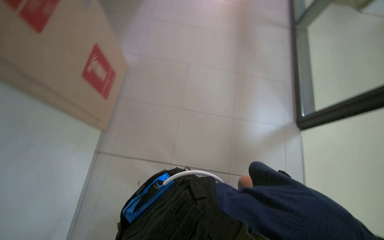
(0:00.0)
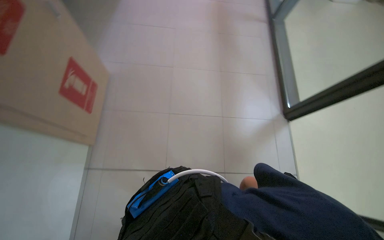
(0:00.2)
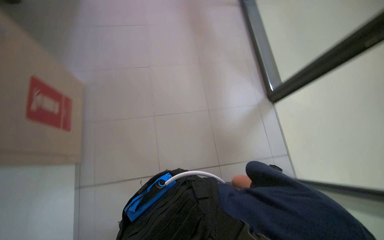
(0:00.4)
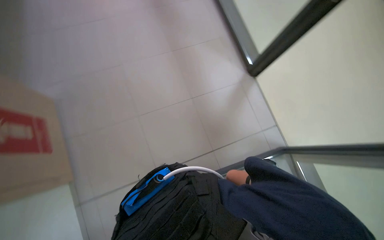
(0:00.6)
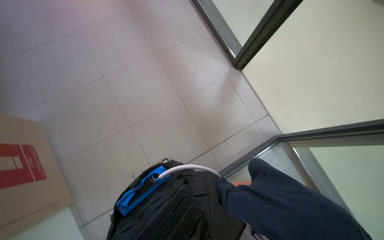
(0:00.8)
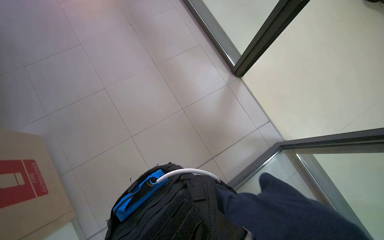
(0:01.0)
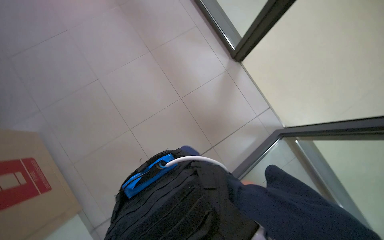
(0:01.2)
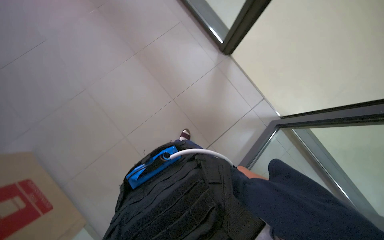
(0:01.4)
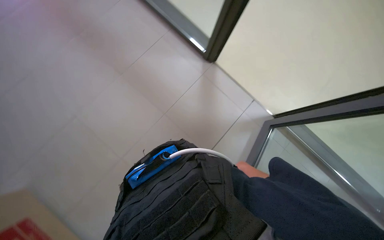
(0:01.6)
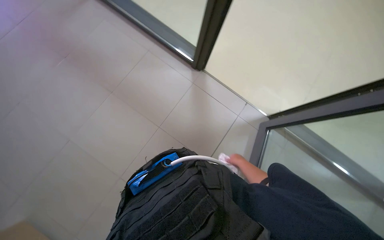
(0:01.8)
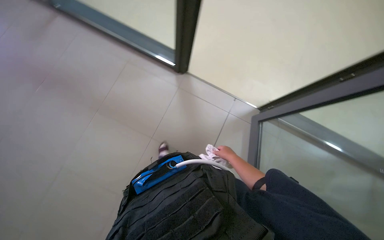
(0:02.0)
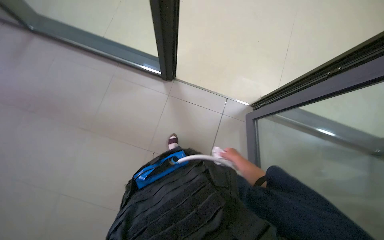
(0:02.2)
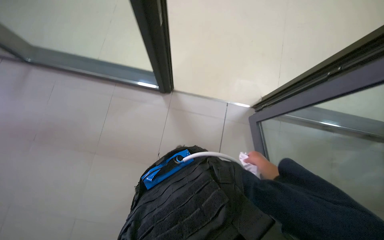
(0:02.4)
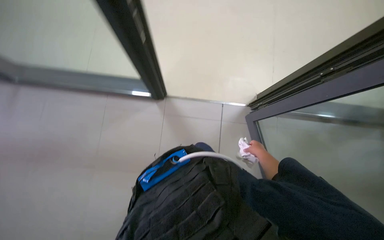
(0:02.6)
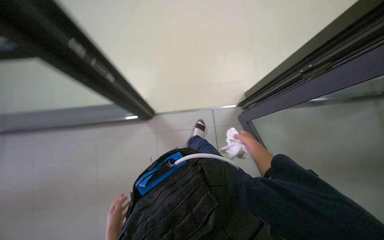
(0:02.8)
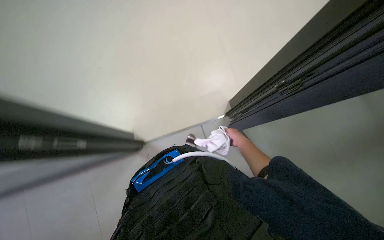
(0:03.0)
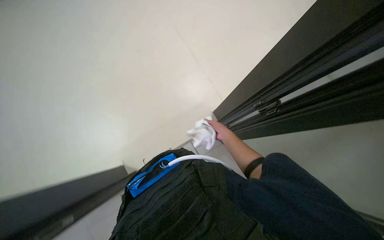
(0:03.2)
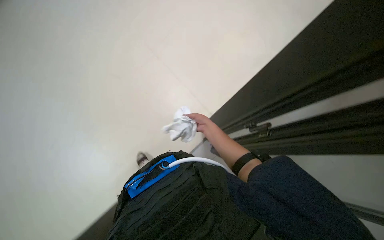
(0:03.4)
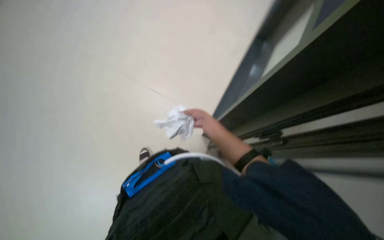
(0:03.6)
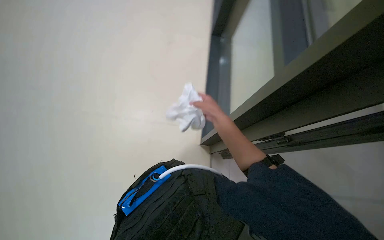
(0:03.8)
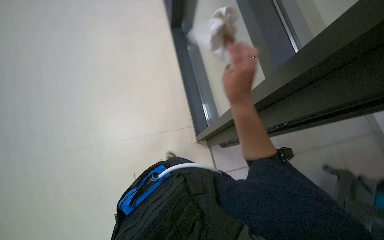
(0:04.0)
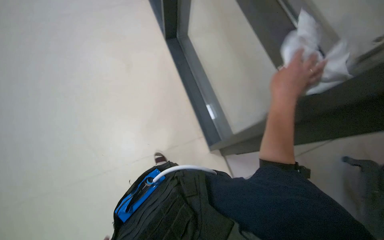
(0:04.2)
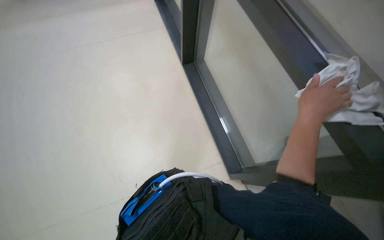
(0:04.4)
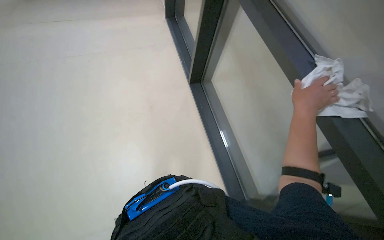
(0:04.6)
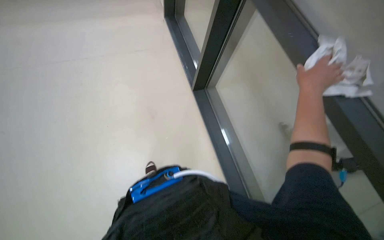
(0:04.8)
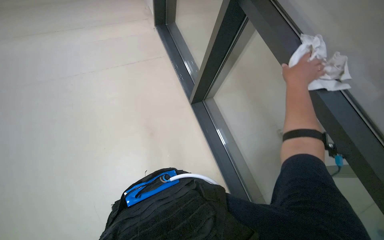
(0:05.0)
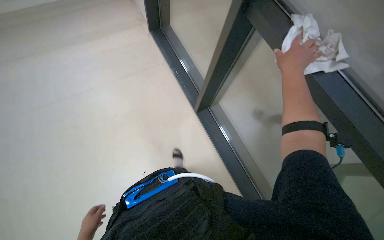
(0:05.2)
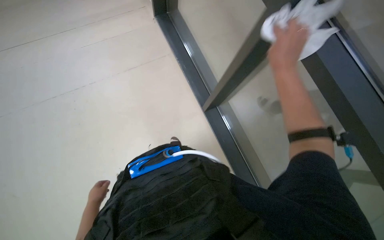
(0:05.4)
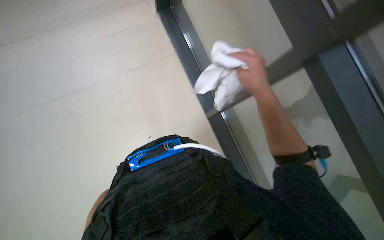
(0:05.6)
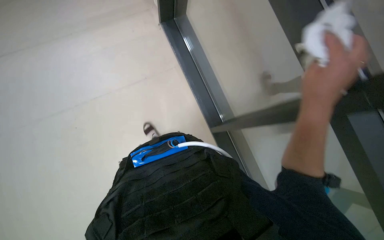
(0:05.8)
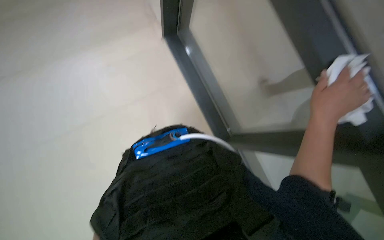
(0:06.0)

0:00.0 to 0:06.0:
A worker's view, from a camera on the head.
Job: cleaning windows.
The whole recording: Wiping glass door. The worker wipes the glass door with a cloth.
0:00.0 to 0:01.6: The camera is carried some 50 cm. The head turns to the right by roughly 55 degrees. The wearer looks about 15 degrees further downward.
0:01.6 to 0:03.0: The scene turns roughly 35 degrees counterclockwise in the picture.
0:03.0 to 0:04.4: The view tips upward by roughly 15 degrees. The right hand heads nearer to the camera, to the right and up the picture, covering approximately 25 cm.

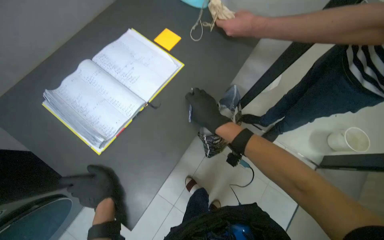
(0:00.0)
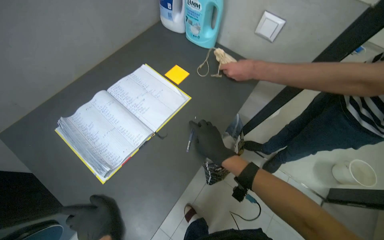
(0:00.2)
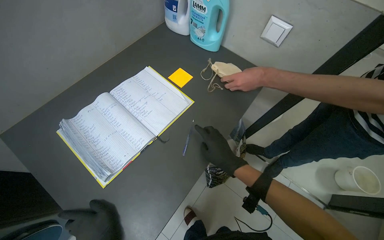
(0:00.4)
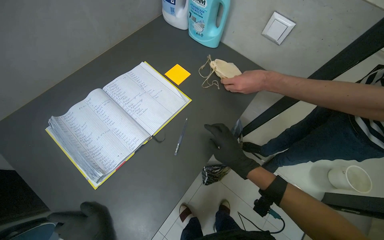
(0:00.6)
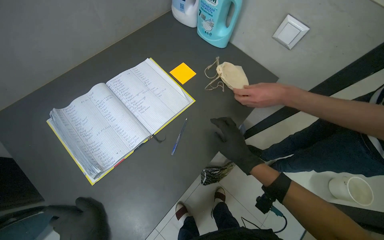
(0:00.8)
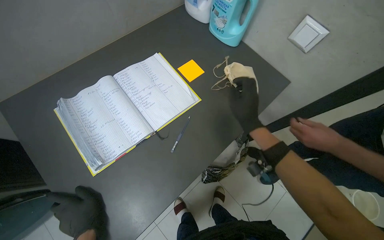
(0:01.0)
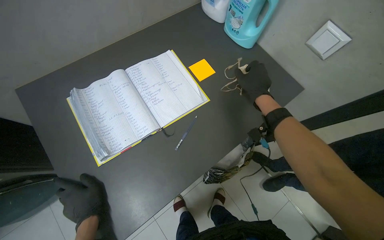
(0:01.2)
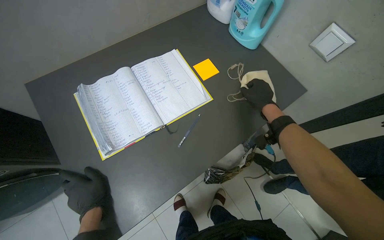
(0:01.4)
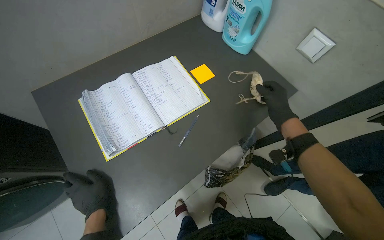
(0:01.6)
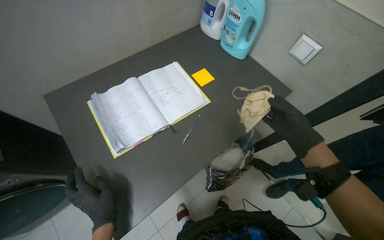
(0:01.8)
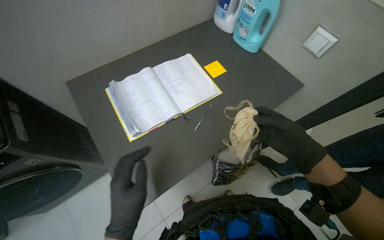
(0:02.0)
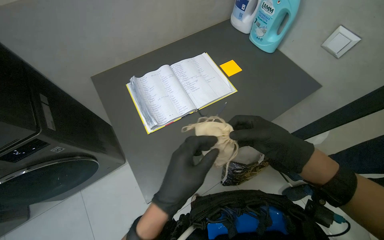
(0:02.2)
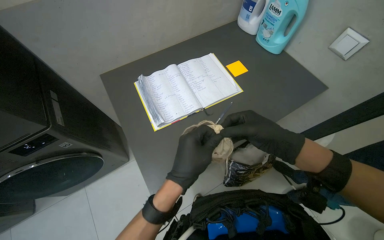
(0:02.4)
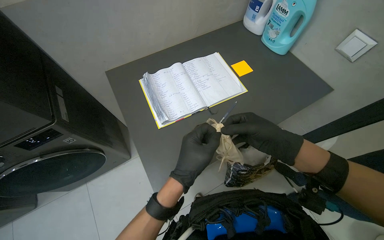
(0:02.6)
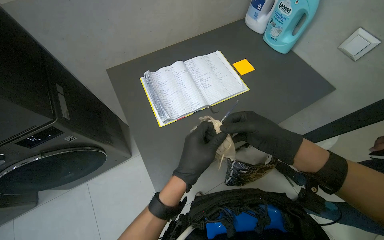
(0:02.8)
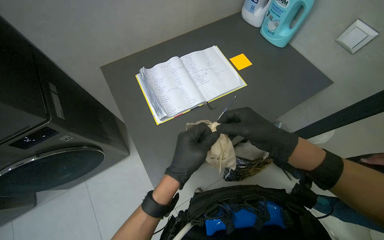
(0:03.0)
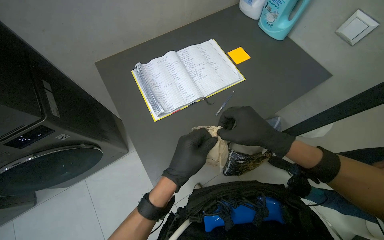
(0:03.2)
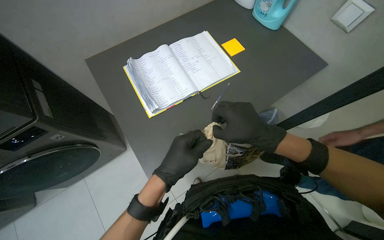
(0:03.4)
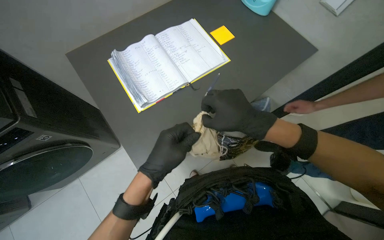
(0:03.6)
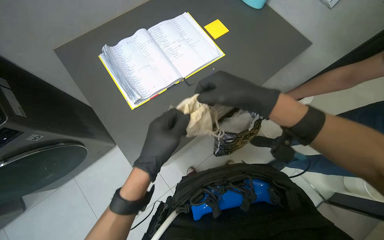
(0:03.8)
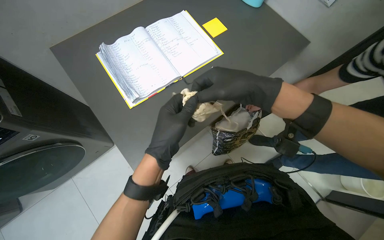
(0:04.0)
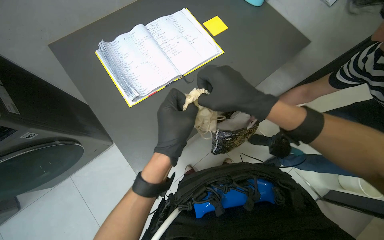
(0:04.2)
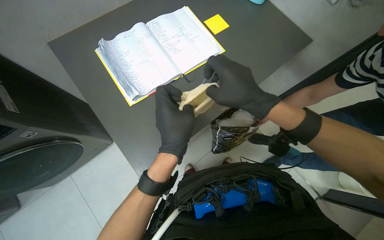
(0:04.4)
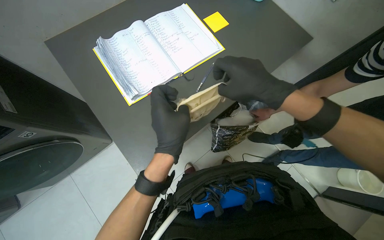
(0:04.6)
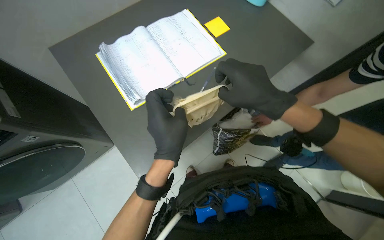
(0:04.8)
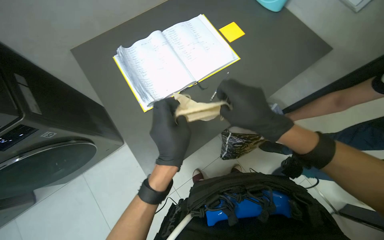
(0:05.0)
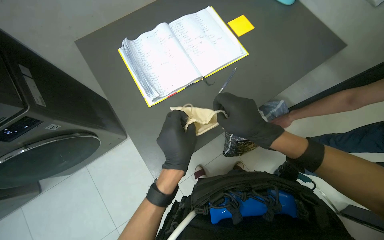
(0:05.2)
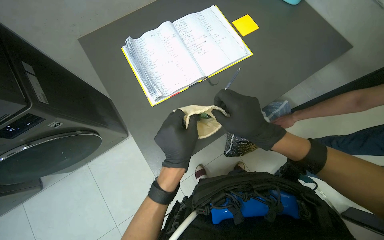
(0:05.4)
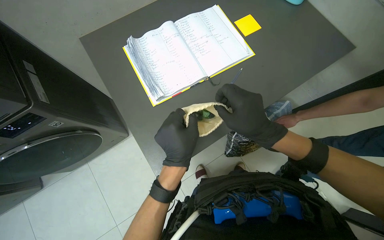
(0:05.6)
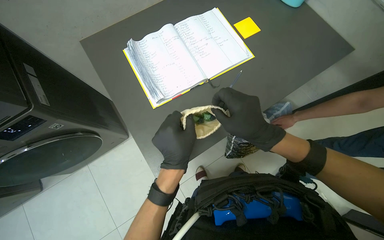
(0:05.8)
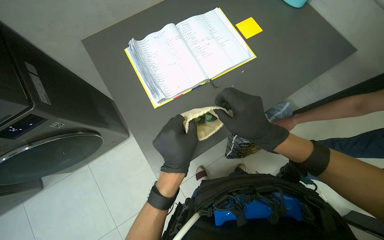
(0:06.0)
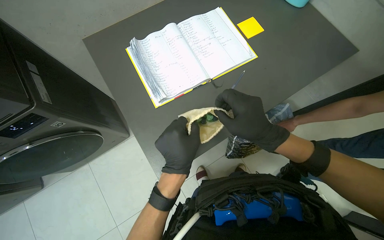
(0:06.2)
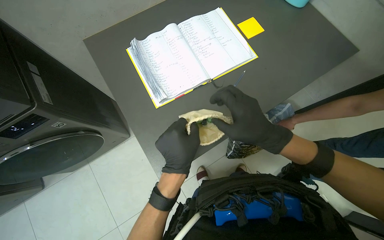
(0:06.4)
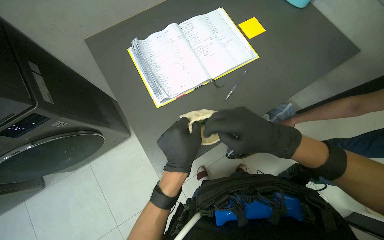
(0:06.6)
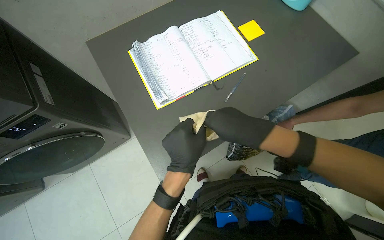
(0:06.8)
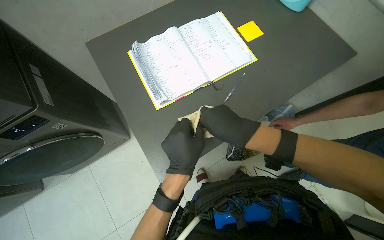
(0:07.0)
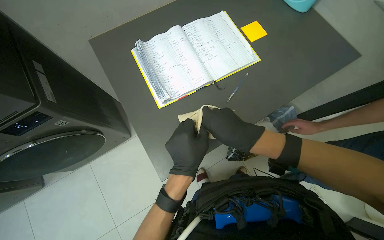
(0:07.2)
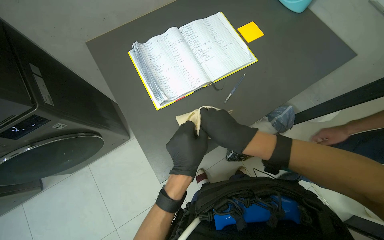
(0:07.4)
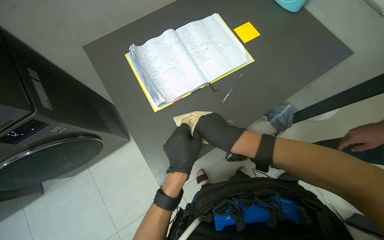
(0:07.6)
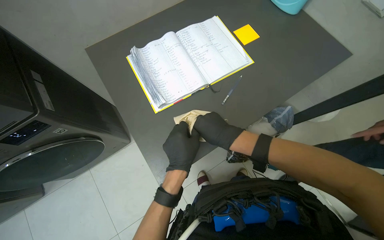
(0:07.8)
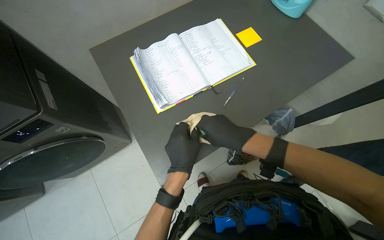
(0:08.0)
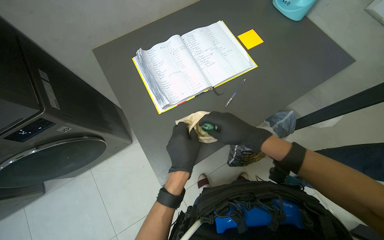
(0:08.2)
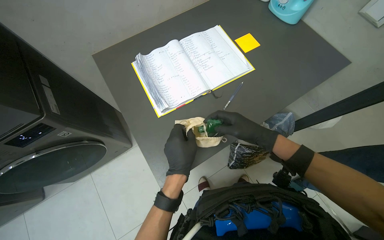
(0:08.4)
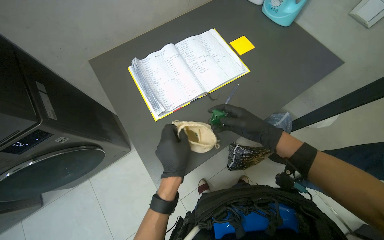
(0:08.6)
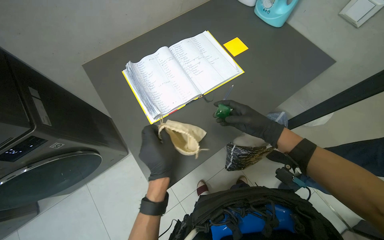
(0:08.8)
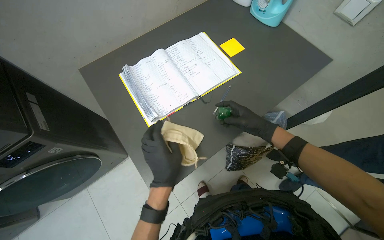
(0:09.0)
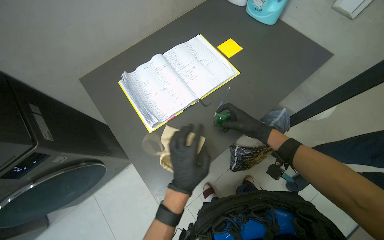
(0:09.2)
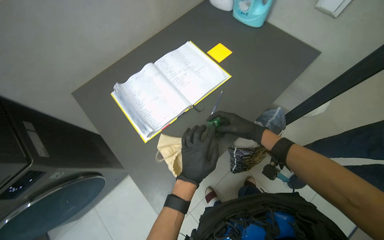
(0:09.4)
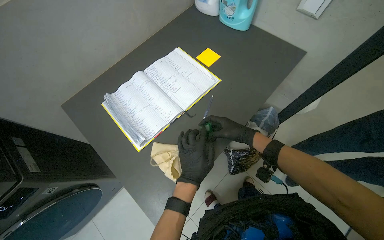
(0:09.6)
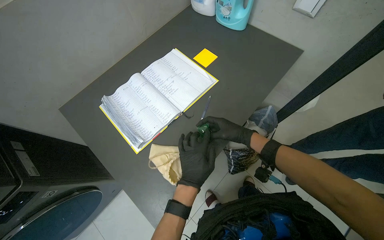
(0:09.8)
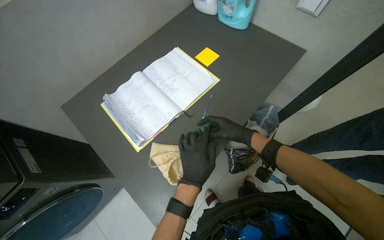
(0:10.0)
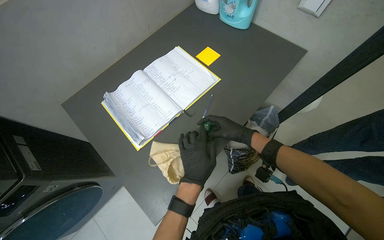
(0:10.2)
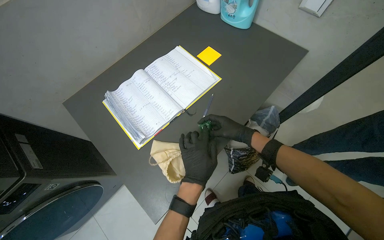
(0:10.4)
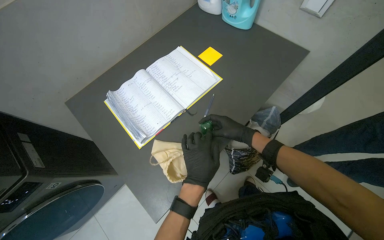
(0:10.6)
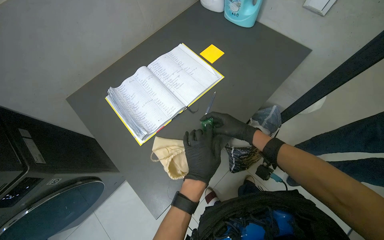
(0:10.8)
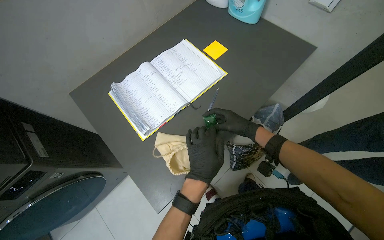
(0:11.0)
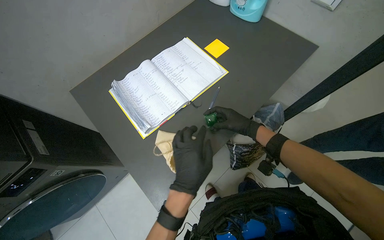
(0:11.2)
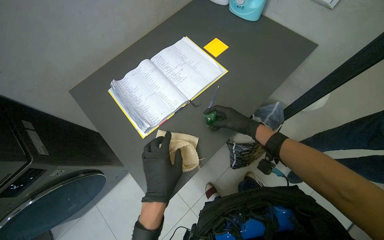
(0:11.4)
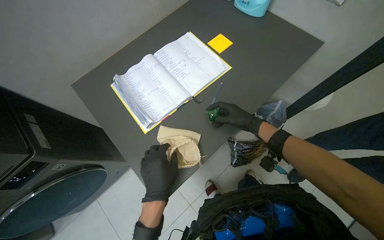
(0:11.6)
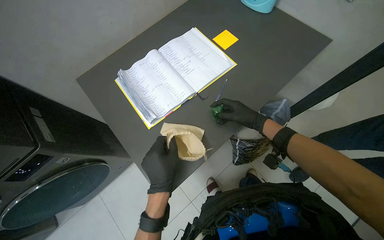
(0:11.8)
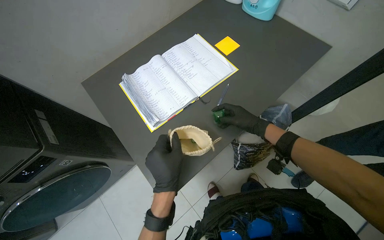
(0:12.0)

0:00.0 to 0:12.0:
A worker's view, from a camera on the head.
Job: organizing items.
The whole recording: Examining item from bag. The worker examines a small green item taken from a bag.
0:01.6 to 0:03.0: The left hand moves nearer to the camera and to the right, some 15 cm; the right hand heads to the left, nearer to the camera and down the picture, covering approximately 40 cm.
0:03.0 to 0:06.0: The hands make small movements and keep their place.
0:06.0 to 0:07.6: The hands are busy where they are.
0:07.6 to 0:09.0: The right hand shifts some 15 cm to the right.
0:09.0 to 0:10.4: The left hand heads to the right, covering approximately 10 cm.
0:10.4 to 0:12.0: The left hand shifts roughly 15 cm to the left and nearer to the camera.

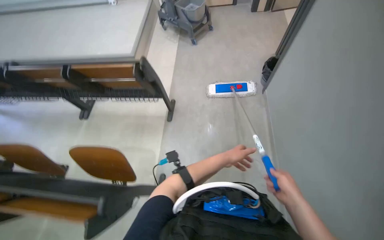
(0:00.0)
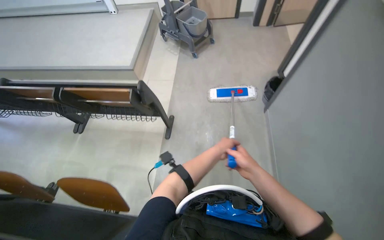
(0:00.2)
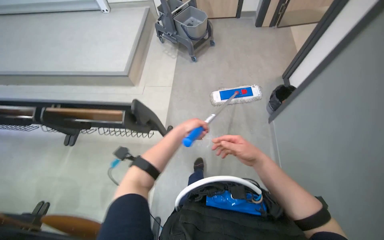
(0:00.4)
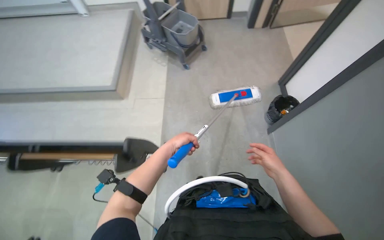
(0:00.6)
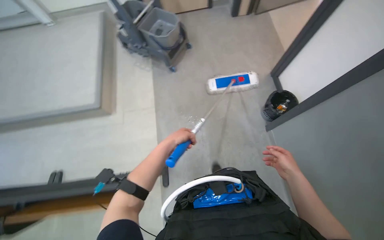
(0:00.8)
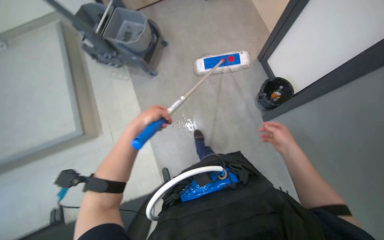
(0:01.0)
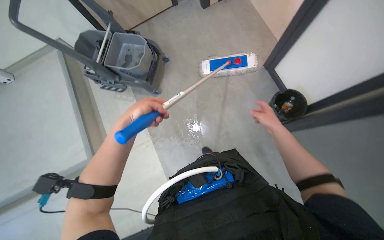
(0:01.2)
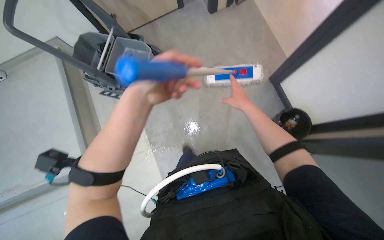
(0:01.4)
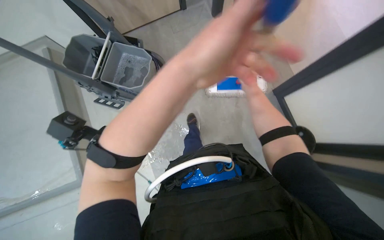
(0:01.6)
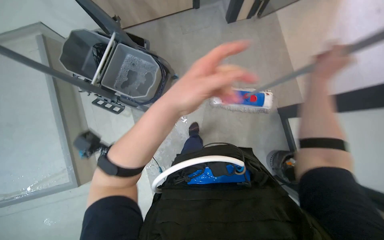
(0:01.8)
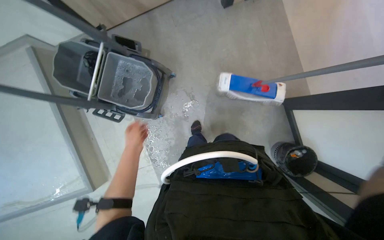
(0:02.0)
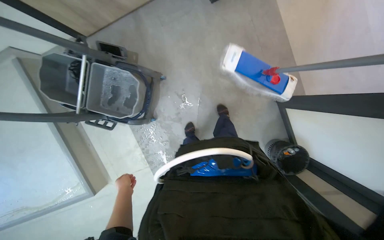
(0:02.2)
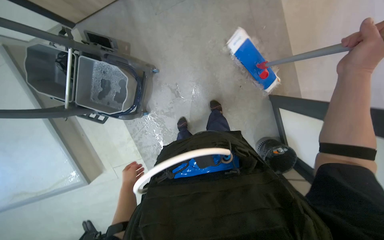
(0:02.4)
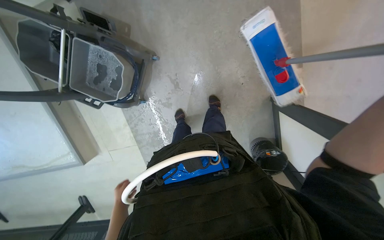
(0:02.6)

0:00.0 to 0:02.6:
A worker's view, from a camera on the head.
Job: preparing cleaning supplies.
The whole recording: Changing mop head. The worker finishes wringing out the mop head and attaches a new one to the handle.
0:00.0 to 0:01.2: The head travels some 1 m. The view tilts approximately 10 degrees downward. The scene turns approximately 30 degrees counterclockwise in the picture.
0:01.2 to 0:02.6: The camera travels roughly 80 cm. The view tips downward by approximately 25 degrees.
